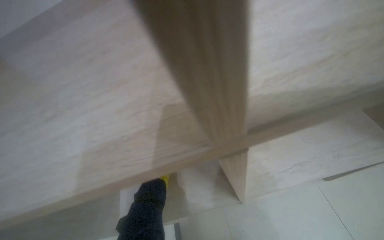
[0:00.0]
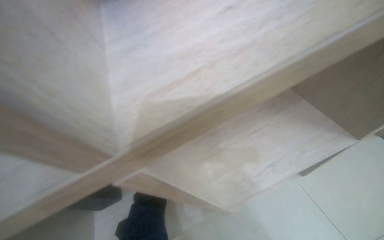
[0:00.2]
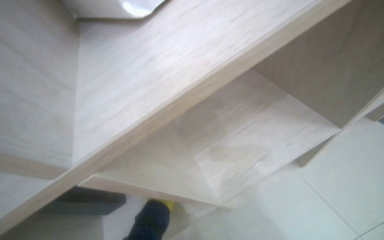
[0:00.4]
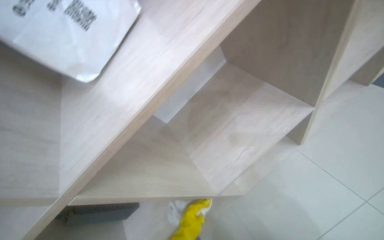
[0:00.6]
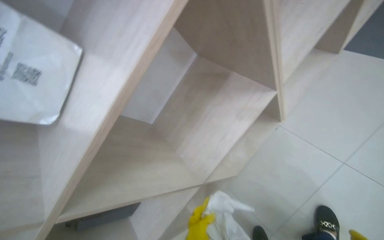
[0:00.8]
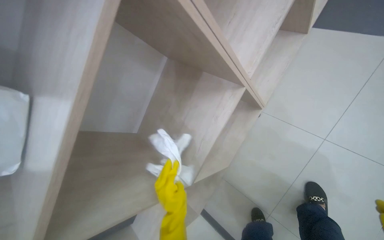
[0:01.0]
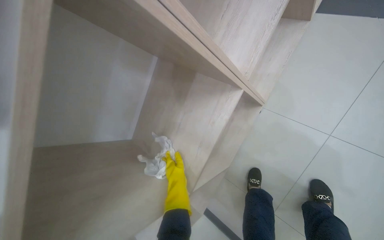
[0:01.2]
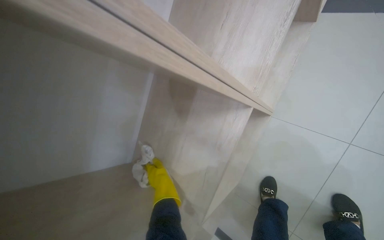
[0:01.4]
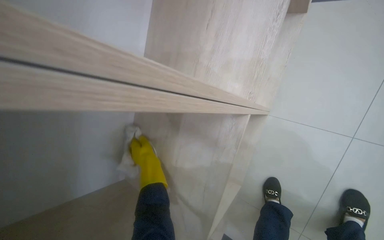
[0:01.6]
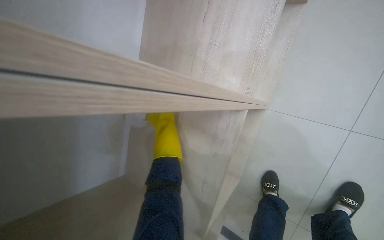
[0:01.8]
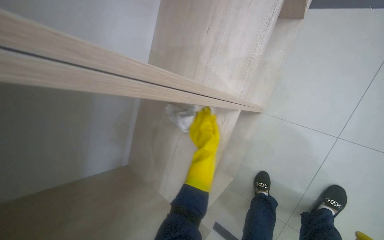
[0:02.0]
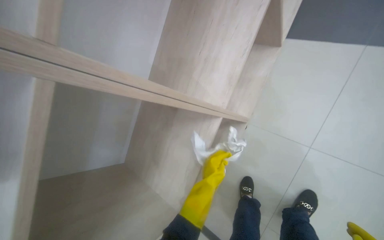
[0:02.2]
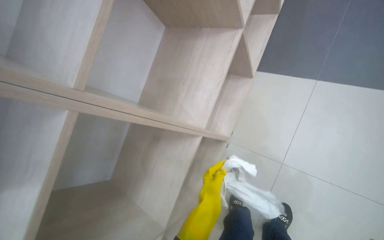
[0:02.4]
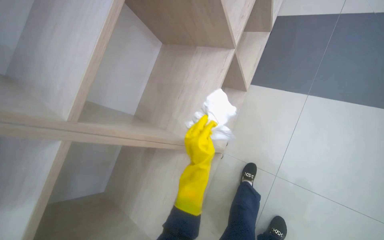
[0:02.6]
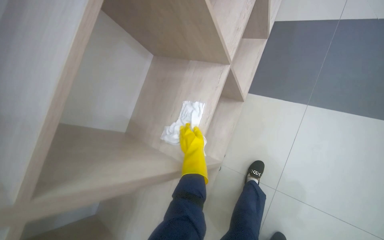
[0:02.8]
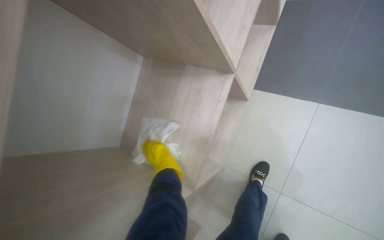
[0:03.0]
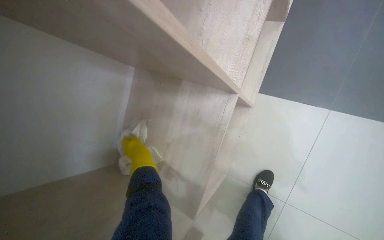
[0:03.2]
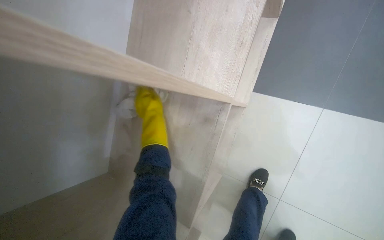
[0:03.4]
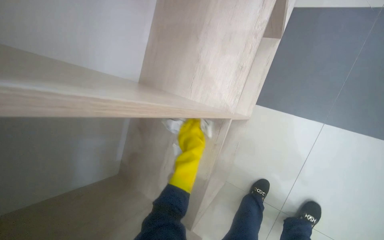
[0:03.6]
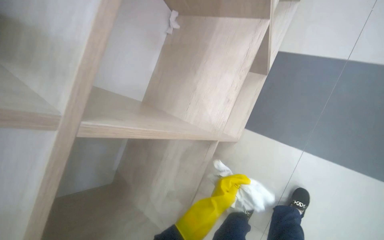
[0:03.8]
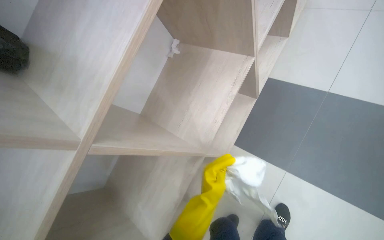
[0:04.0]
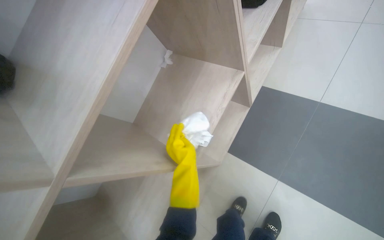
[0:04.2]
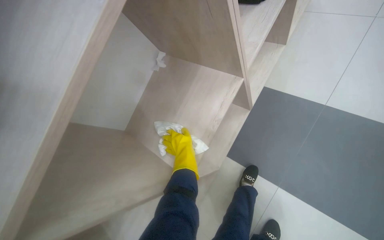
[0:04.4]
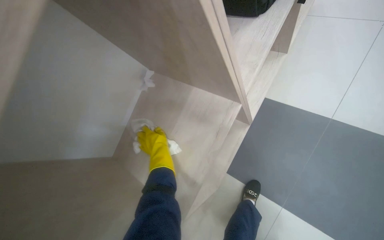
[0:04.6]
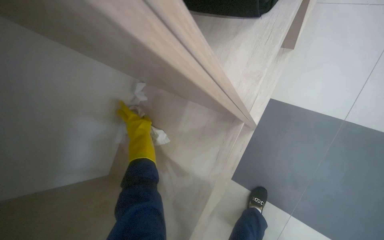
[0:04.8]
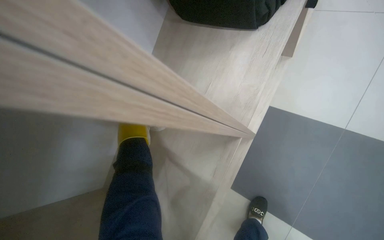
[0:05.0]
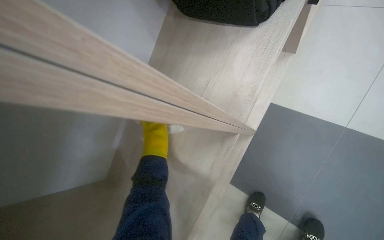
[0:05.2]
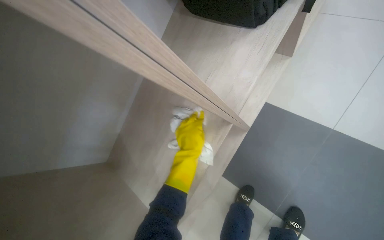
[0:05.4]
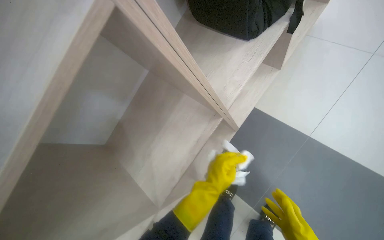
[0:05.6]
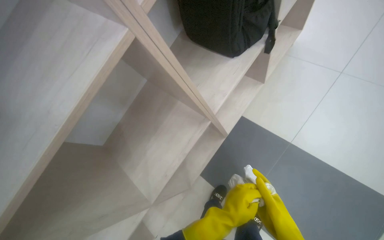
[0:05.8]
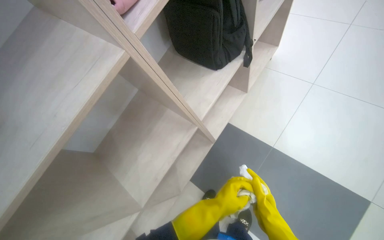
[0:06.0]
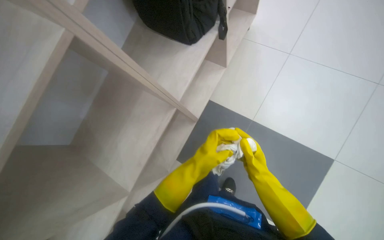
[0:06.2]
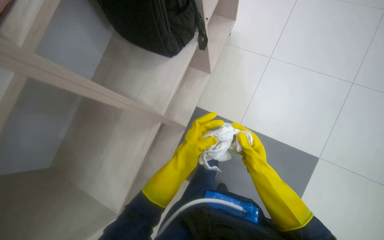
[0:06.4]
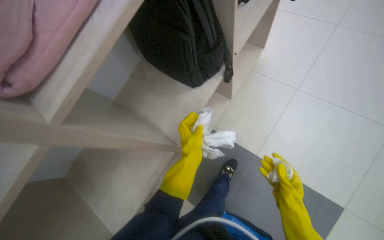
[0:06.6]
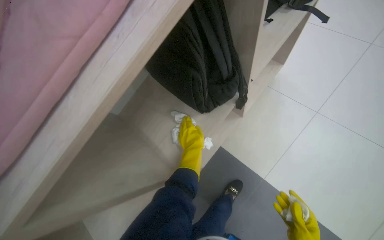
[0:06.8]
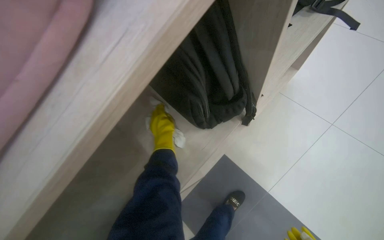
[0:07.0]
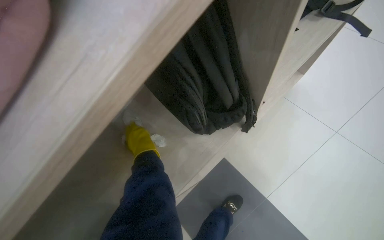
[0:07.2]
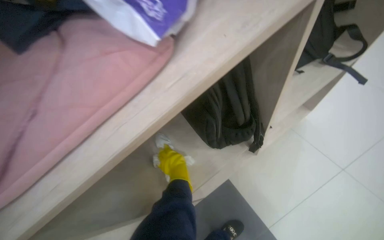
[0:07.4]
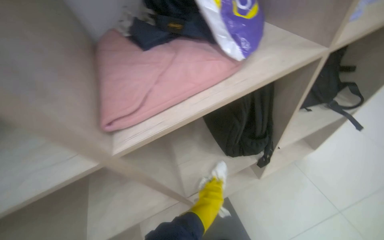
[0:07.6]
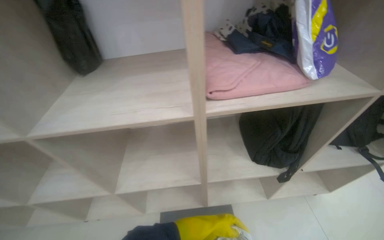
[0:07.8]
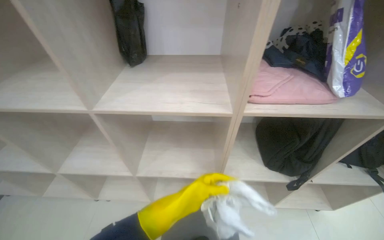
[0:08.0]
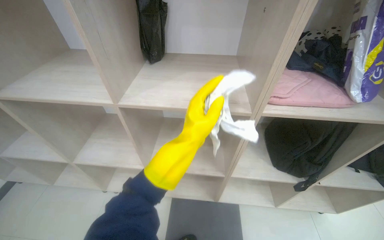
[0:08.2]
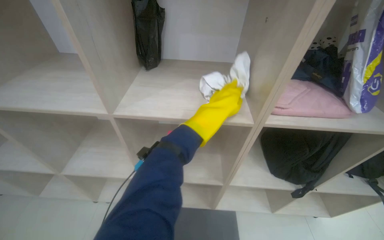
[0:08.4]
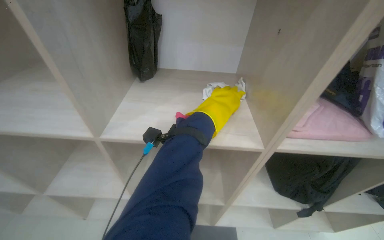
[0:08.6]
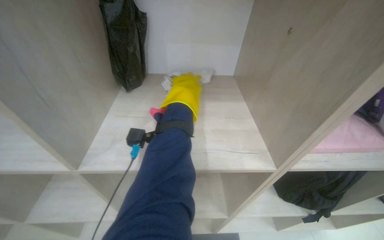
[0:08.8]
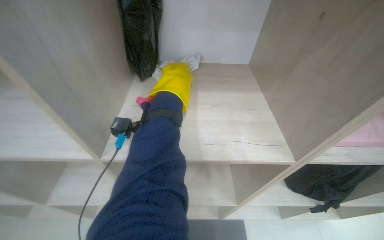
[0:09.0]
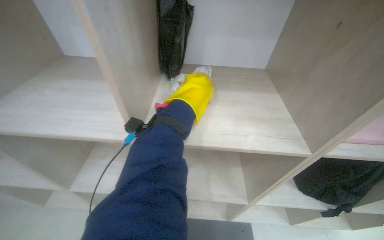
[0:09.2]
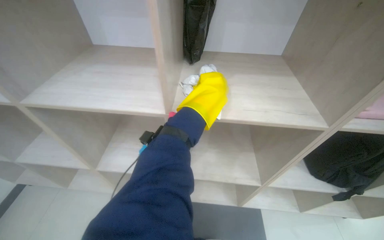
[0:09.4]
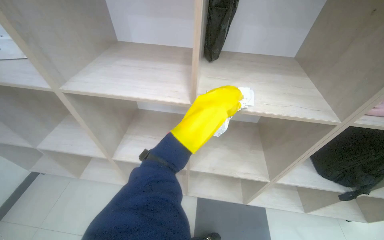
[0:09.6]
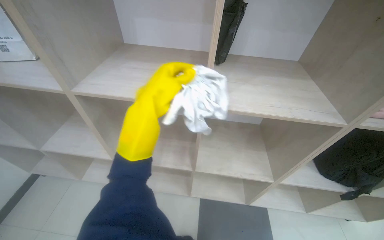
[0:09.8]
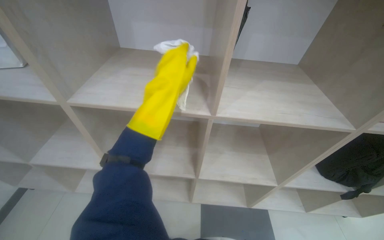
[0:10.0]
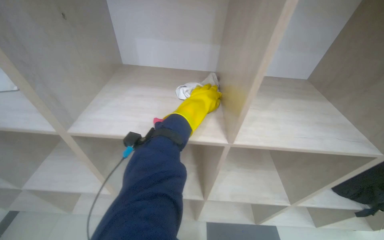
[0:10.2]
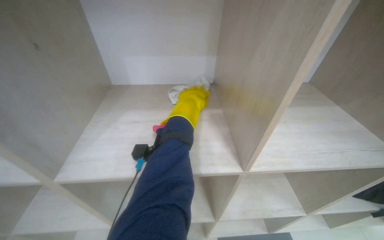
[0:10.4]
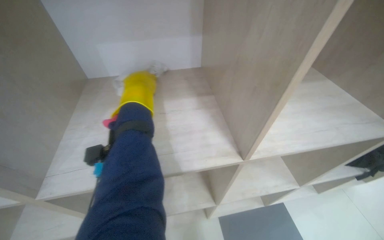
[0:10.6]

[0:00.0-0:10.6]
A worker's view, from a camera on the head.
Job: wiping surfaces.
The whole recording: Wiping shelves of cabinet. The worker wipes the shelves of a wooden cabinet with a white cloth.
0.0 to 1.6 s: The wearer moves about 40 cm. The view tips downward by some 10 degrees. The scene rotates counterclockwise by some 50 degrees.
3.0 to 4.6 s: The camera travels roughly 40 cm.
6.0 to 7.6 s: The scene rotates clockwise by approximately 30 degrees.
7.6 to 9.0 s: The camera is carried approximately 40 cm. The scene rotates clockwise by some 30 degrees.
9.0 to 10.6 s: The left hand is displaced to the left by approximately 40 cm.

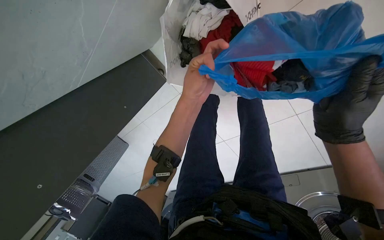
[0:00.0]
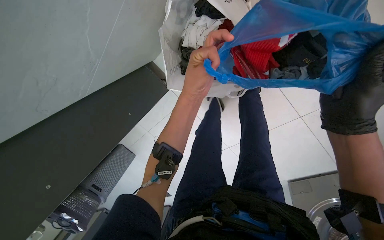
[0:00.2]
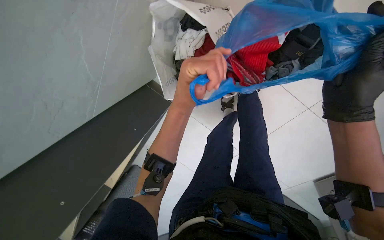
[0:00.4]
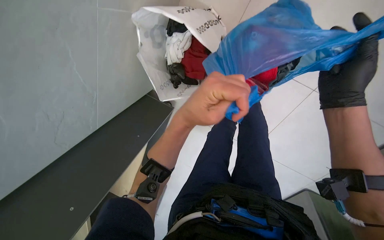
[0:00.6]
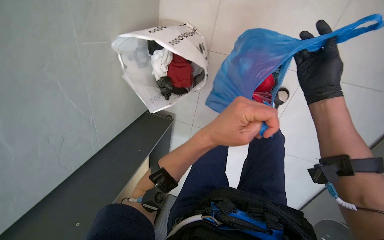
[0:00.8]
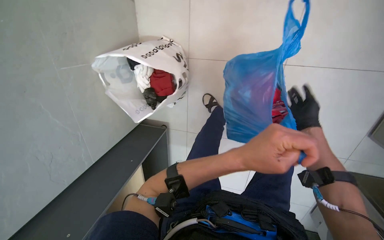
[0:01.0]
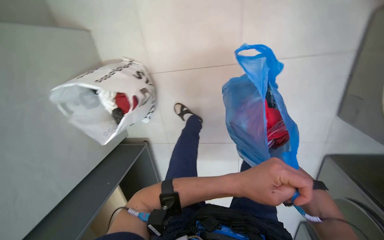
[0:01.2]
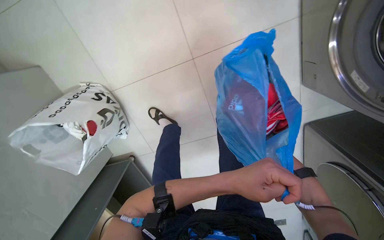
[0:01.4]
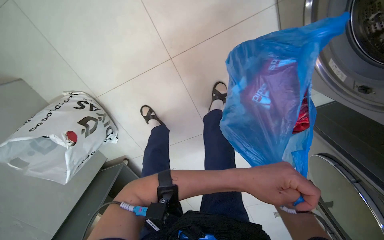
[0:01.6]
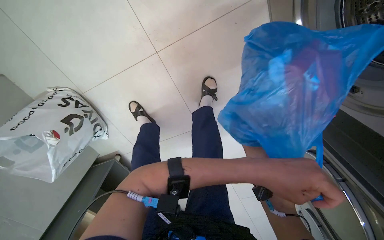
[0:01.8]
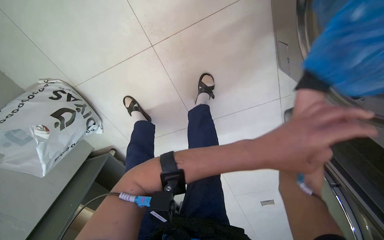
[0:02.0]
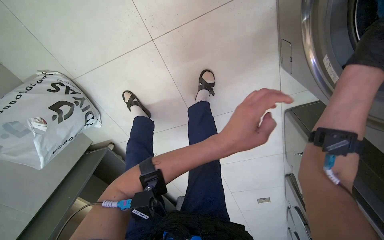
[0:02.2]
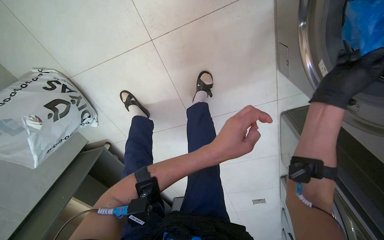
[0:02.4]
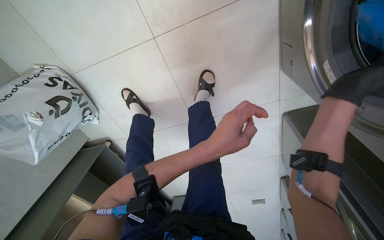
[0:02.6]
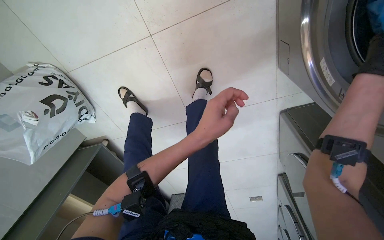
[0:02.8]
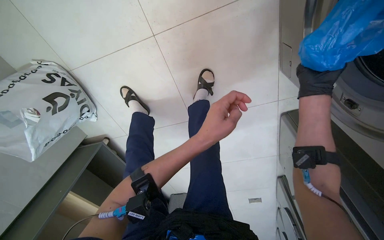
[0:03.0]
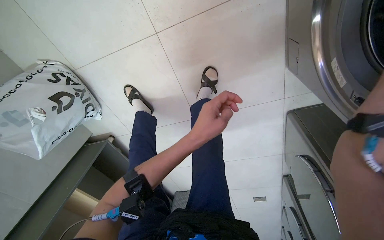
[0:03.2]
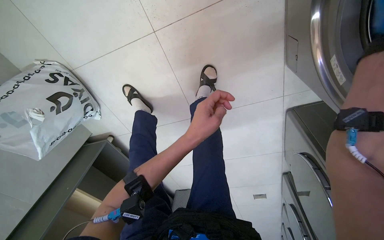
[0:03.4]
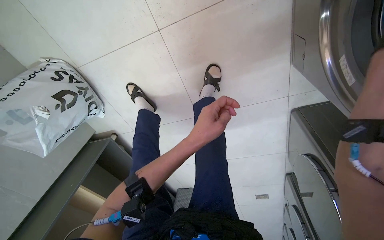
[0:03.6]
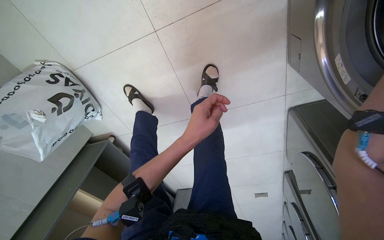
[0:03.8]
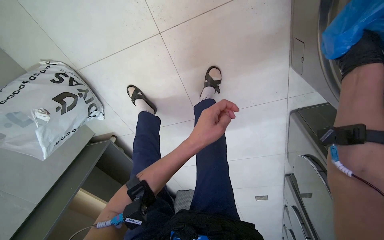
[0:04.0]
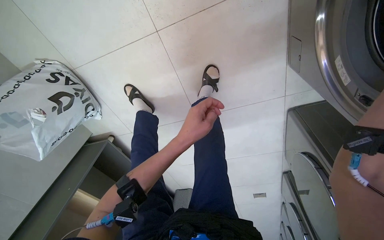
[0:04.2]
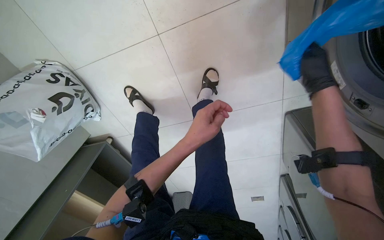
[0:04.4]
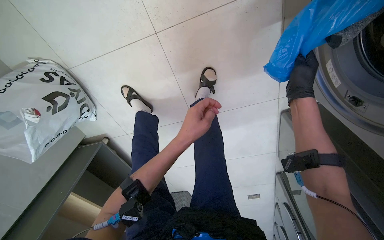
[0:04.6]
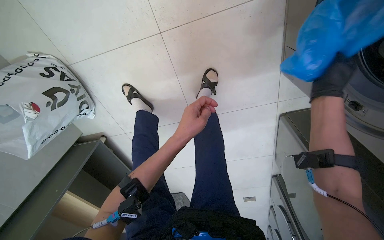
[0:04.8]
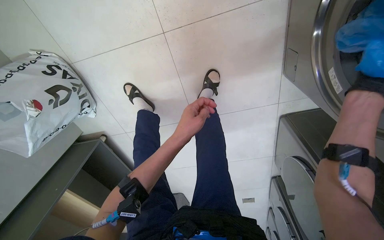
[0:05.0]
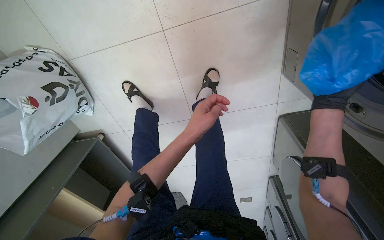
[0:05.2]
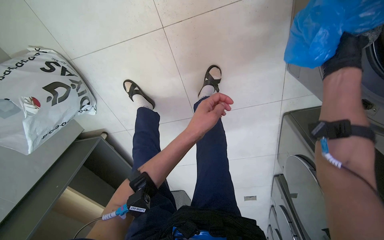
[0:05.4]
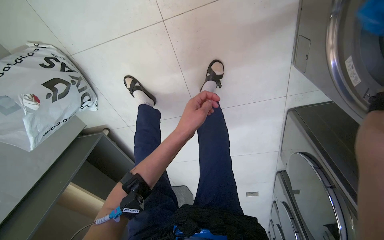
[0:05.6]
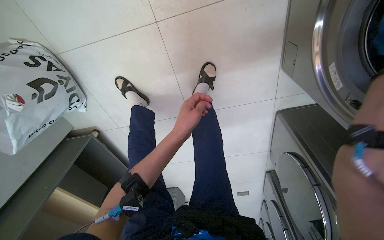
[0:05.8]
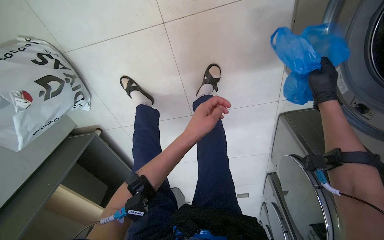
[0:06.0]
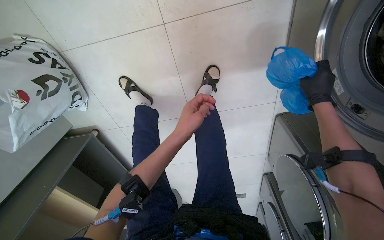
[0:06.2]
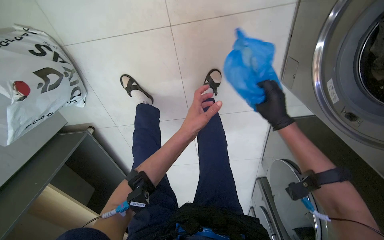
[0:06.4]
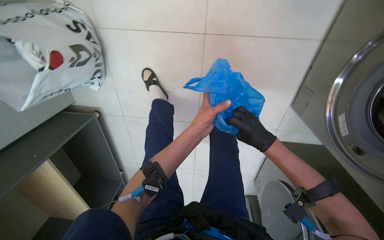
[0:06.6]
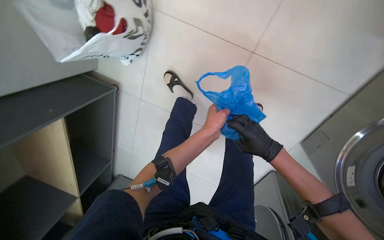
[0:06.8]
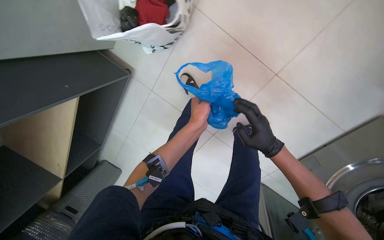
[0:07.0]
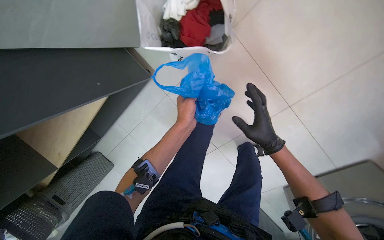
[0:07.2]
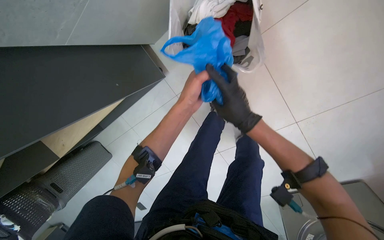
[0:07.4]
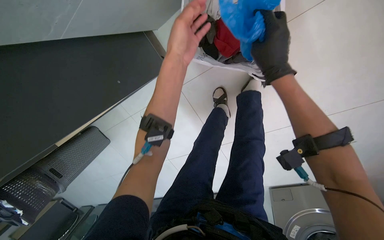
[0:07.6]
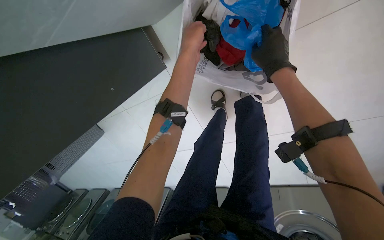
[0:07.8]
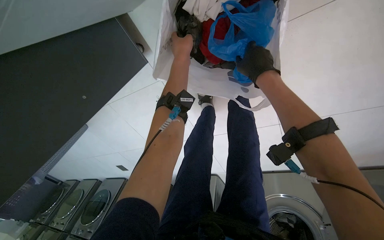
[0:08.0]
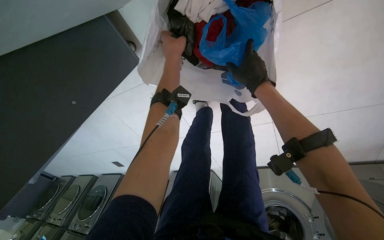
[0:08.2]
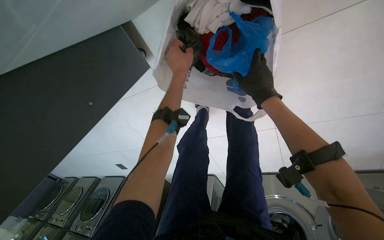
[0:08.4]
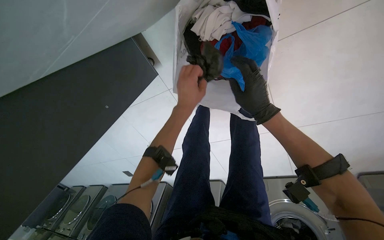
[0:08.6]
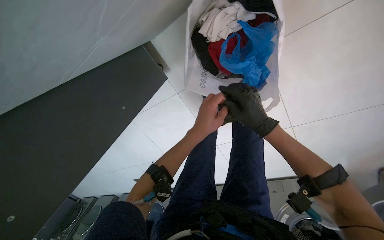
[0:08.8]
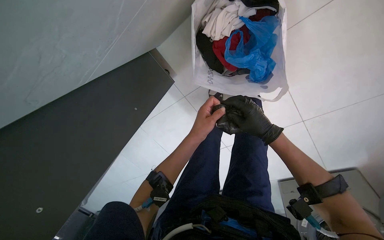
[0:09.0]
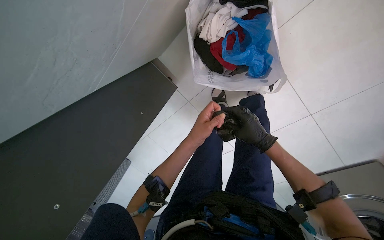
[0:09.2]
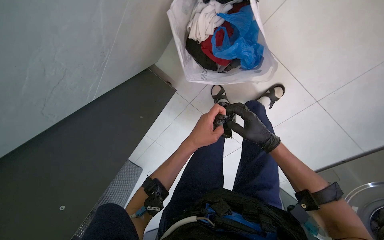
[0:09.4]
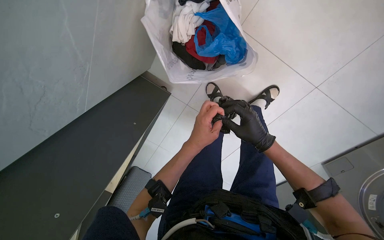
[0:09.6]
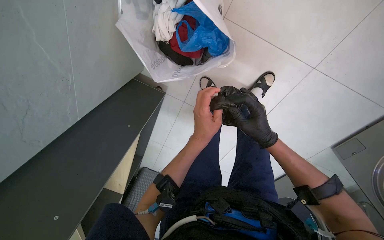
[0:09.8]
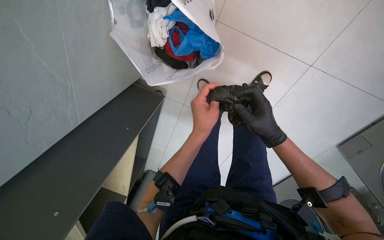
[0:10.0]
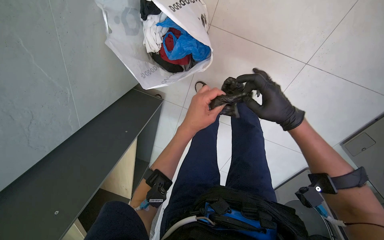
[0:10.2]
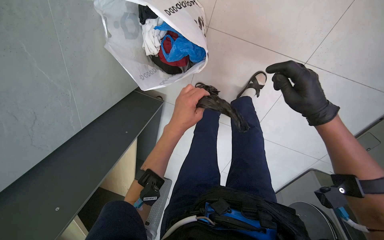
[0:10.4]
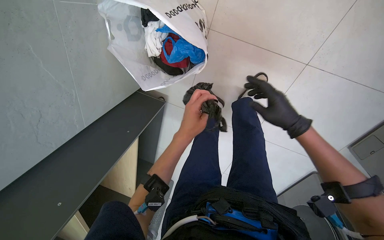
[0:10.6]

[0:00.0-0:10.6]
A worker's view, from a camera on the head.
Job: managing laundry.
The whole recording: Operating washing machine. The worker closes the washing machine door and selects a wash cycle.
0.0 to 1.6 s: Everything in view rotates roughly 65 degrees counterclockwise.
1.6 to 3.0 s: The left hand is displaced up the picture by approximately 15 cm.
6.0 to 7.6 s: The camera travels some 70 cm. The camera sweeps to the right, by approximately 20 degrees. The scene turns roughly 55 degrees clockwise in the picture.
9.0 to 10.6 s: The view pans to the left by about 20 degrees. Everything in view rotates about 25 degrees counterclockwise.
